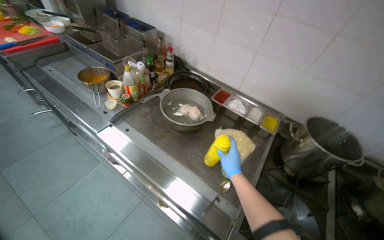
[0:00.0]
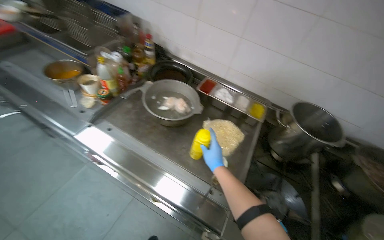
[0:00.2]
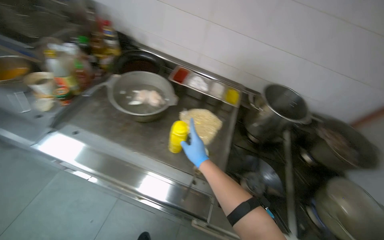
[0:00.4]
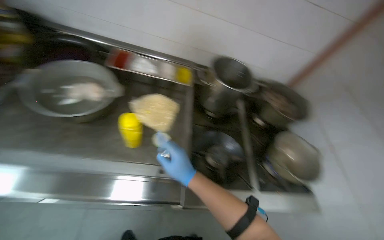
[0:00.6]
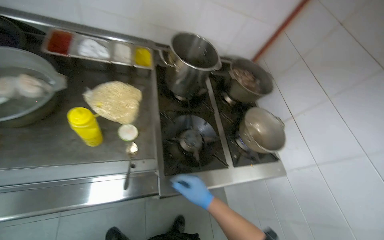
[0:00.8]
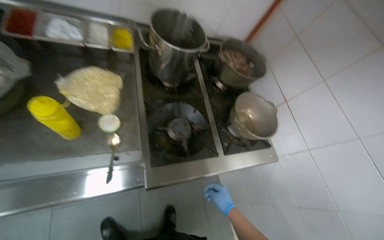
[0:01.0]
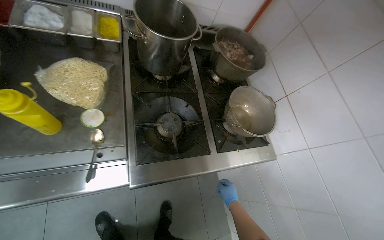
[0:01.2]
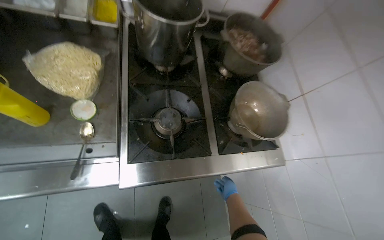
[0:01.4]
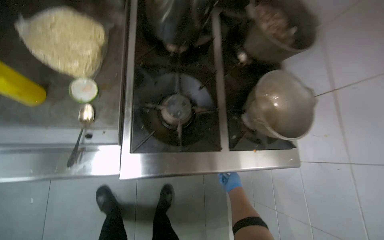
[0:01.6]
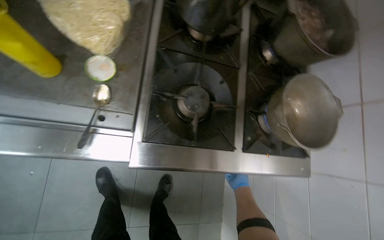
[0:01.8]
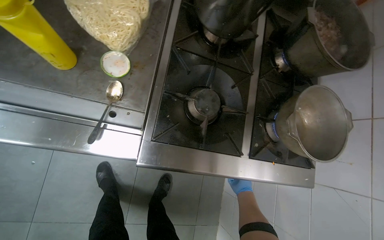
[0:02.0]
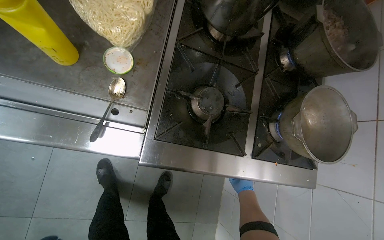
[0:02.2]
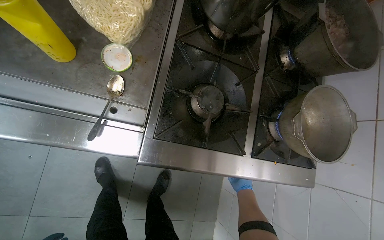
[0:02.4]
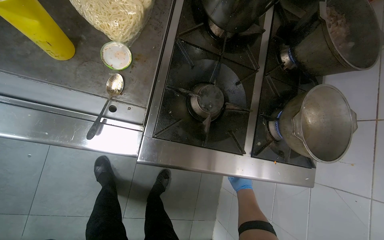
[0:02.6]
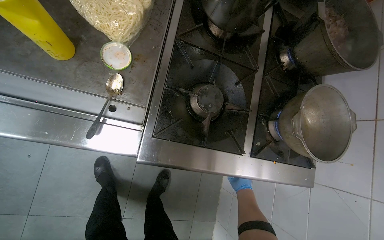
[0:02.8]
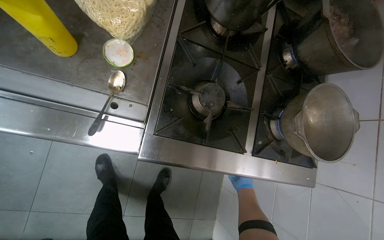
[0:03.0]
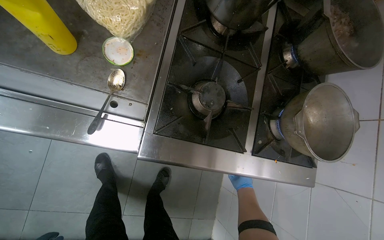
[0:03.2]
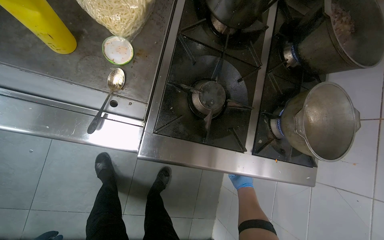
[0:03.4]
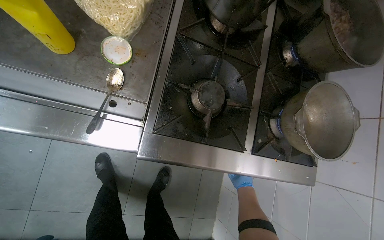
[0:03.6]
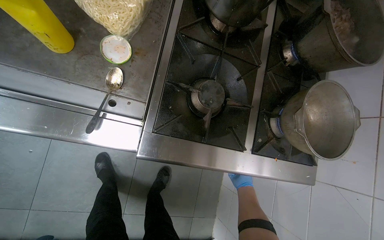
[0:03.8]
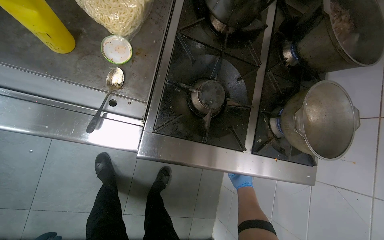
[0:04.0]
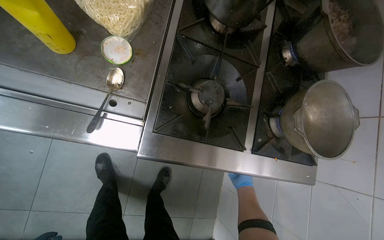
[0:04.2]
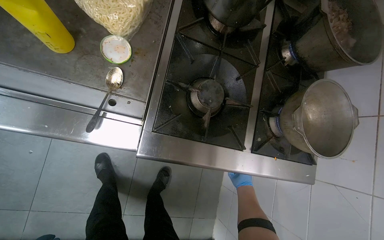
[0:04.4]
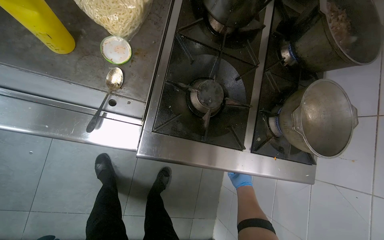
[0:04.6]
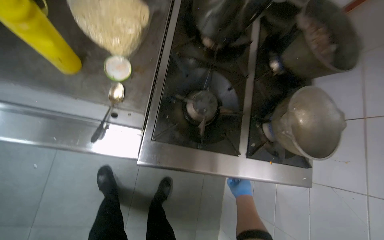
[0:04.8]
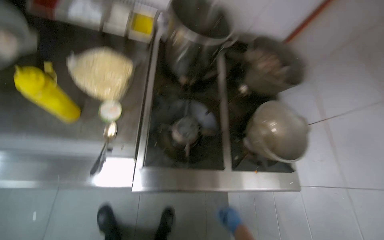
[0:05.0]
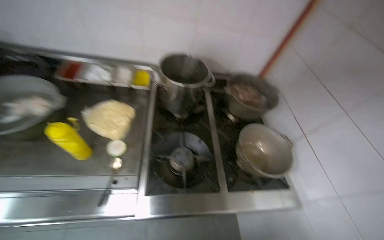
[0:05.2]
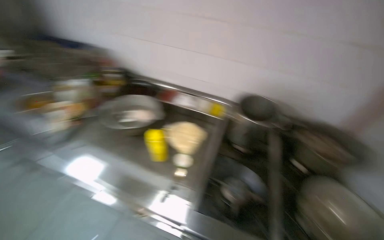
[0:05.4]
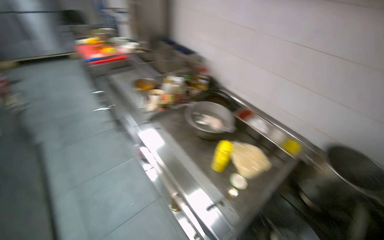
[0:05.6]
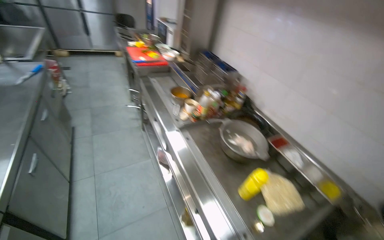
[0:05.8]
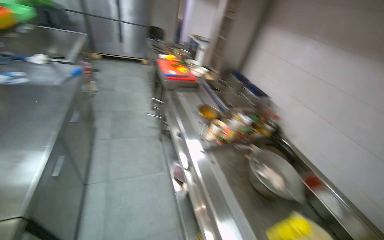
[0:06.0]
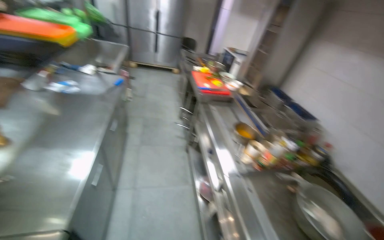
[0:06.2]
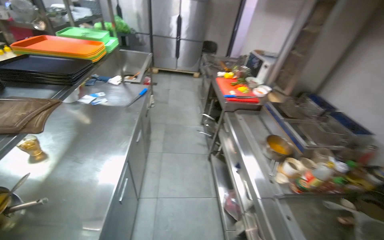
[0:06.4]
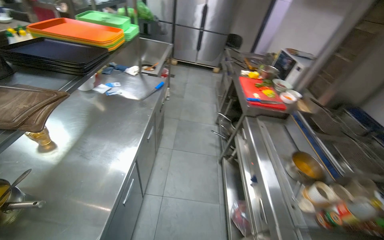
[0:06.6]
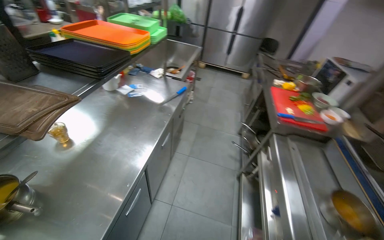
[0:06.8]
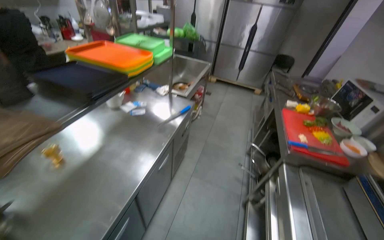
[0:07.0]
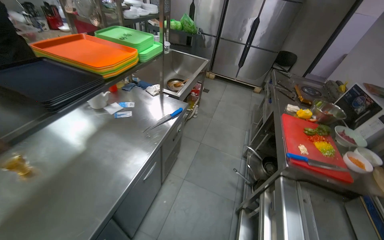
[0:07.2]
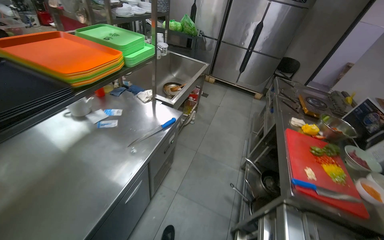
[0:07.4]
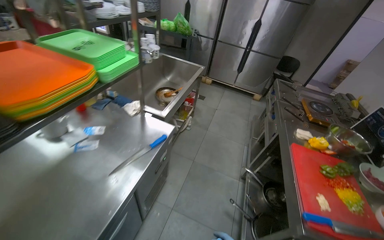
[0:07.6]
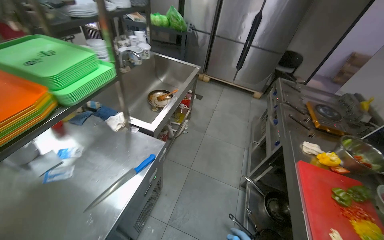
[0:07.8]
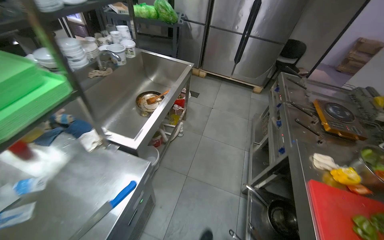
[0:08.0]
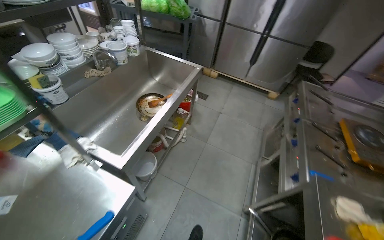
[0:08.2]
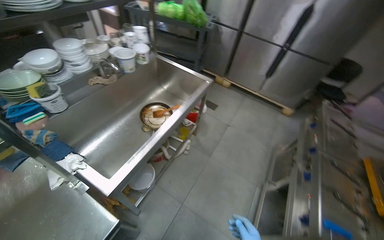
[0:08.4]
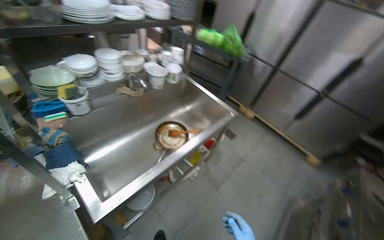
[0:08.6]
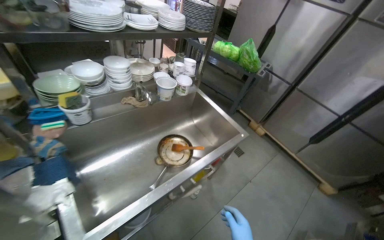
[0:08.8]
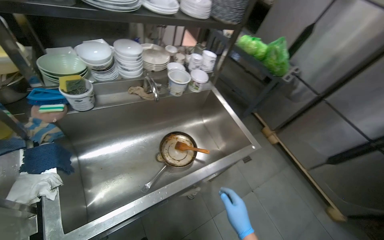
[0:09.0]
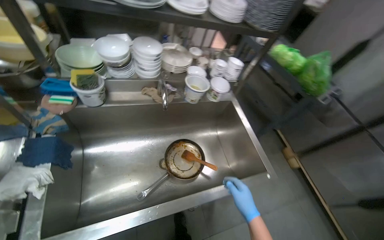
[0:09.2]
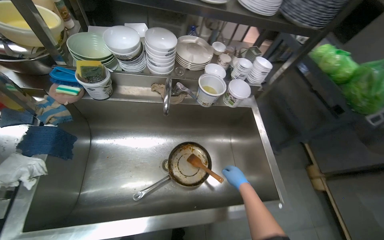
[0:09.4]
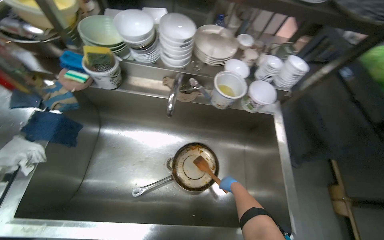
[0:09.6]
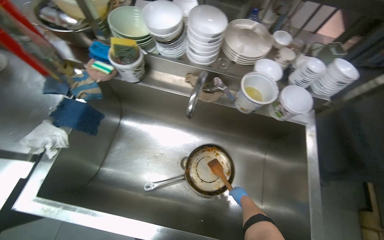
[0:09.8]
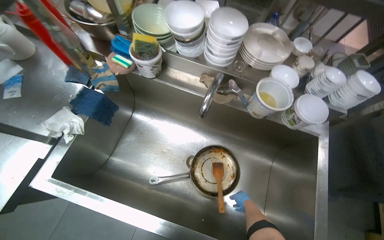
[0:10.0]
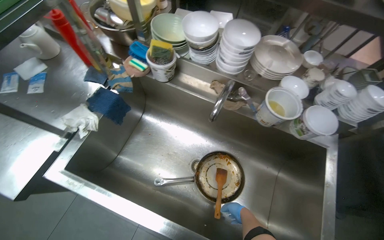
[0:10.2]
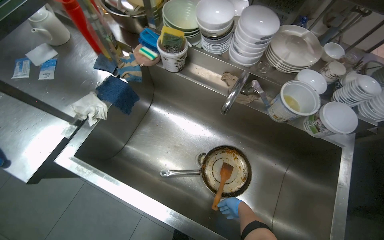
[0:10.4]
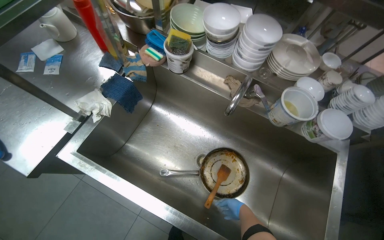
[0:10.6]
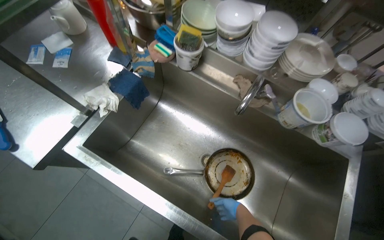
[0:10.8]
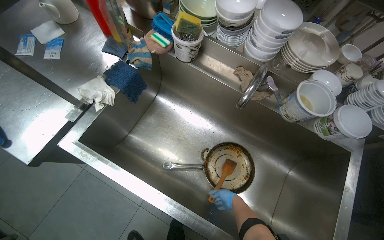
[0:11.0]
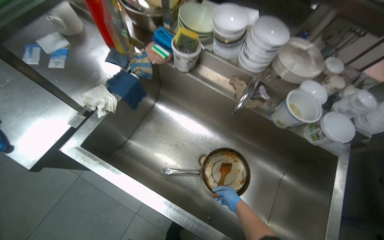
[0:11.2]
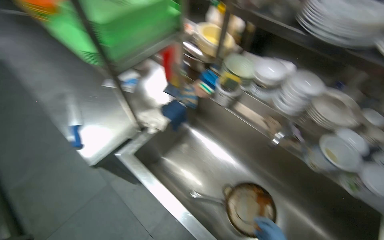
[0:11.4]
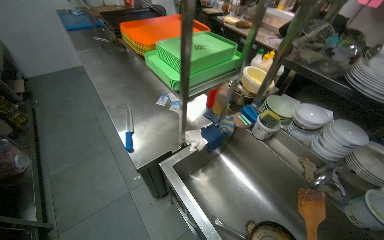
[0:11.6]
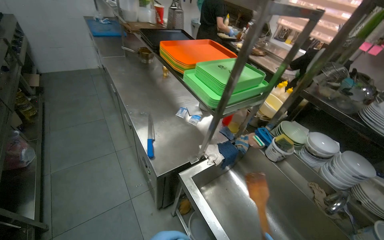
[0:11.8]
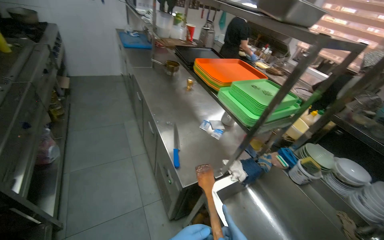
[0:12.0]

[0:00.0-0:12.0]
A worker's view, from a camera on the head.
Job: preparing food.
The whole recording: Placing prepared meal into dish and refrigerator. The worker places the meal into a dish once it is ready, then puts it into the refrigerator.
0:00.0 to 0:01.6: The wearer moves approximately 40 cm. The wearer's head swings approximately 35 degrees to the right. The view tilts about 35 degrees downward.
0:04.4 to 0:06.0: The camera is carried roughly 60 cm. The wearer's head swings some 65 degrees to the left. The view tilts about 50 degrees upward.
0:06.0 to 0:07.6: The camera is carried about 1 m. The wearer looks some 40 degrees further to the left.
0:07.6 to 0:09.0: The wearer moves about 1 m. The head rotates roughly 40 degrees to the left.
0:09.0 to 0:10.4: The wearer's head swings roughly 55 degrees to the left.
0:10.4 to 0:12.0: The head travels some 60 cm. The head rotates some 40 degrees to the left. The camera pitches upward, by about 30 degrees.

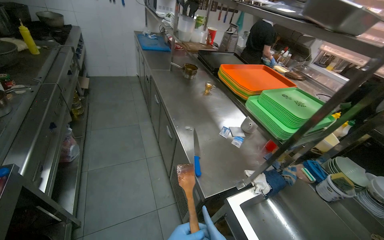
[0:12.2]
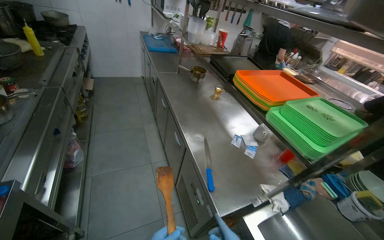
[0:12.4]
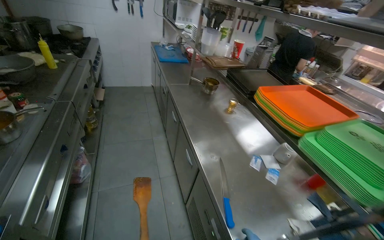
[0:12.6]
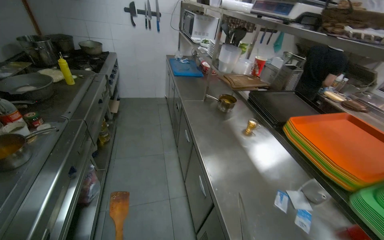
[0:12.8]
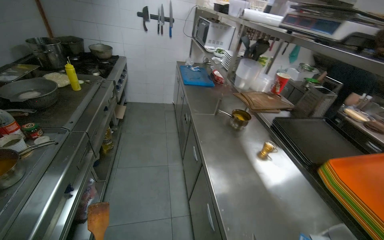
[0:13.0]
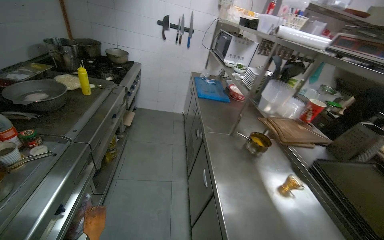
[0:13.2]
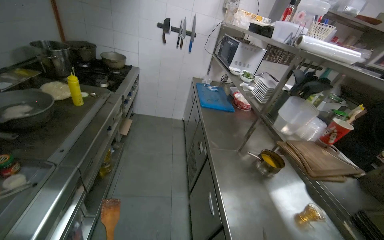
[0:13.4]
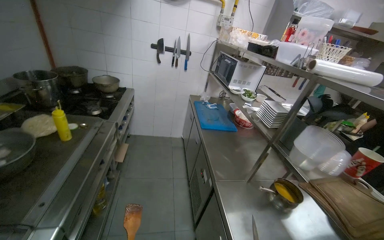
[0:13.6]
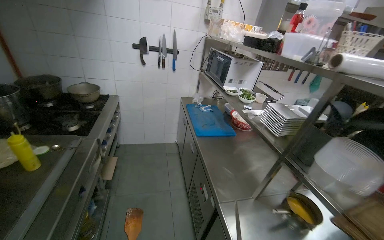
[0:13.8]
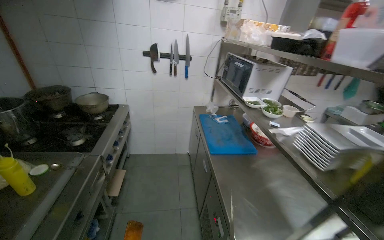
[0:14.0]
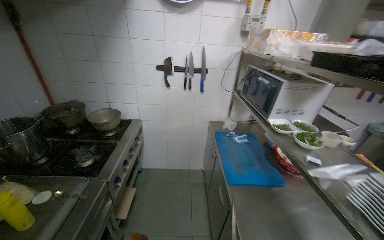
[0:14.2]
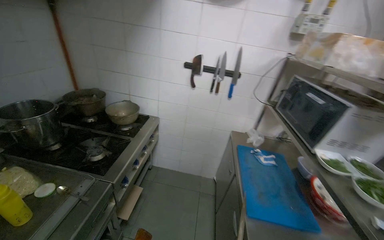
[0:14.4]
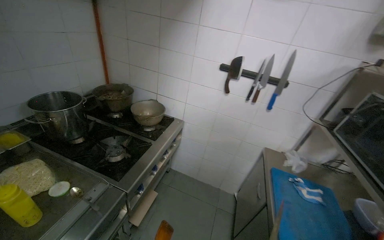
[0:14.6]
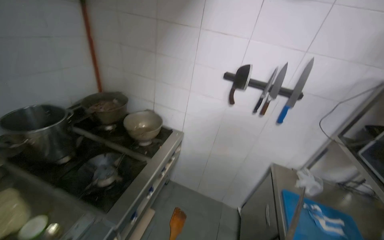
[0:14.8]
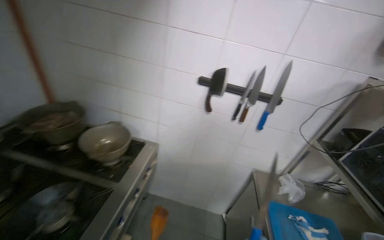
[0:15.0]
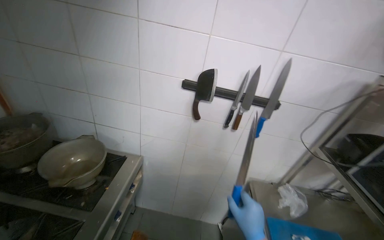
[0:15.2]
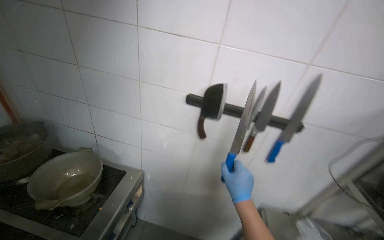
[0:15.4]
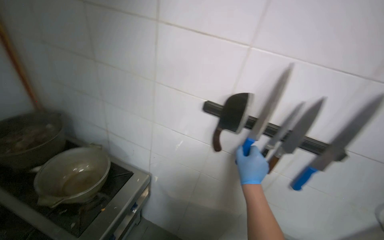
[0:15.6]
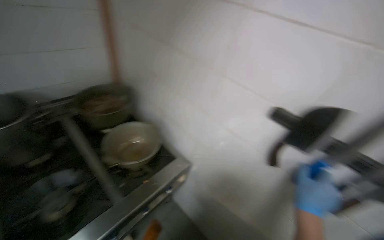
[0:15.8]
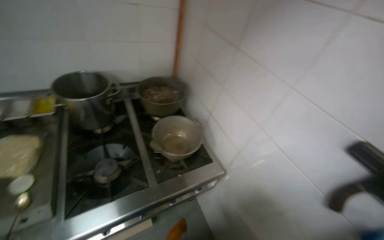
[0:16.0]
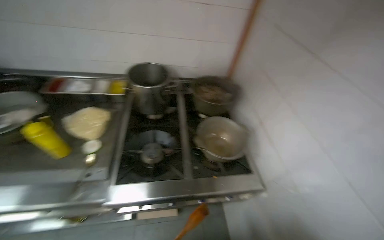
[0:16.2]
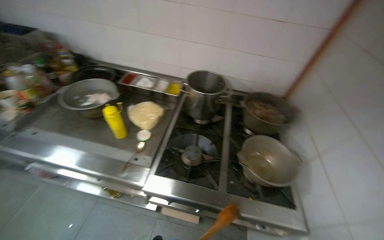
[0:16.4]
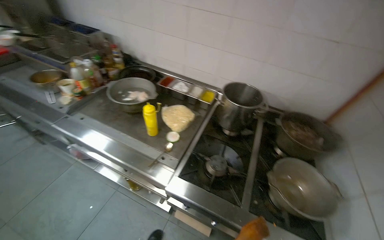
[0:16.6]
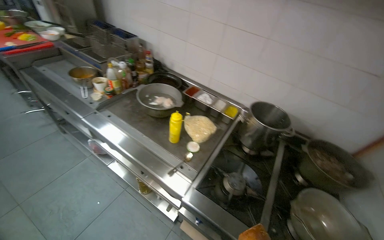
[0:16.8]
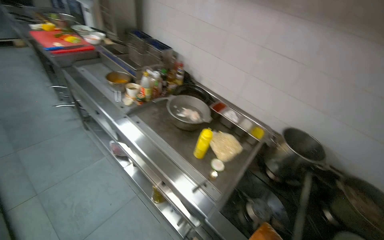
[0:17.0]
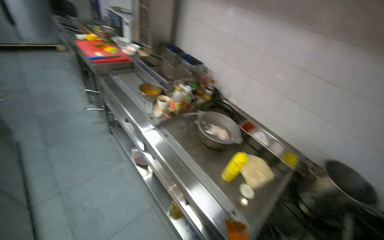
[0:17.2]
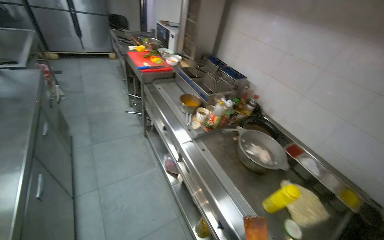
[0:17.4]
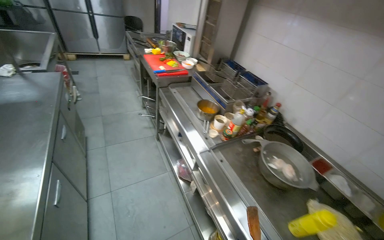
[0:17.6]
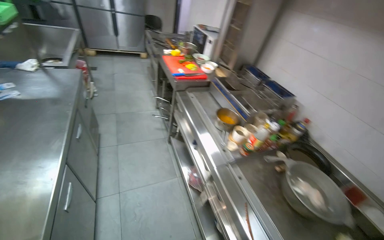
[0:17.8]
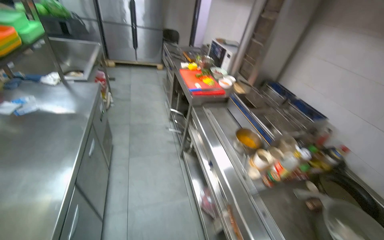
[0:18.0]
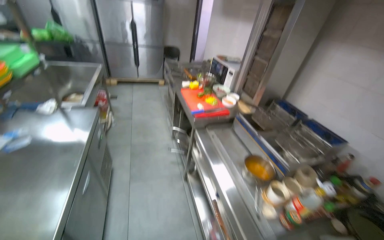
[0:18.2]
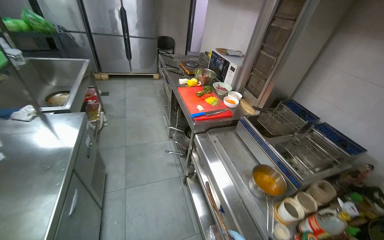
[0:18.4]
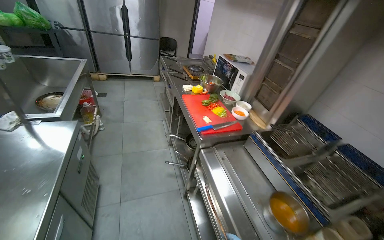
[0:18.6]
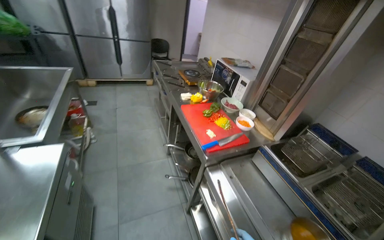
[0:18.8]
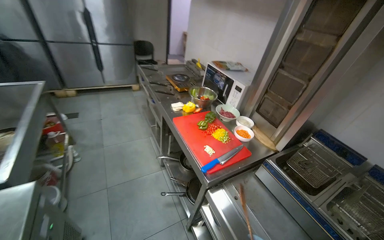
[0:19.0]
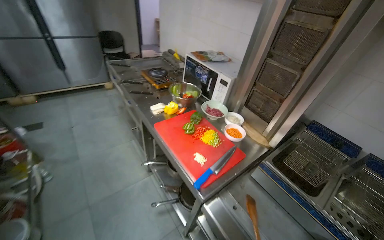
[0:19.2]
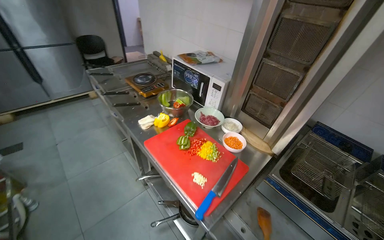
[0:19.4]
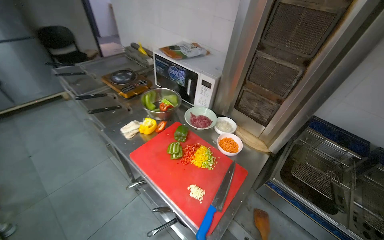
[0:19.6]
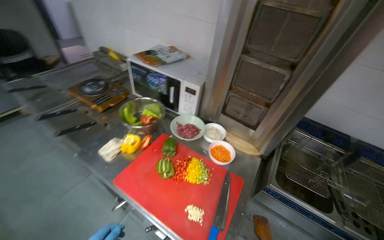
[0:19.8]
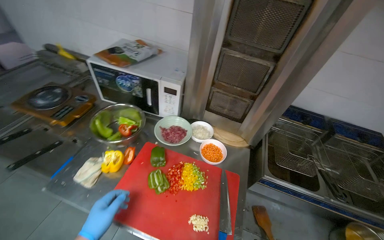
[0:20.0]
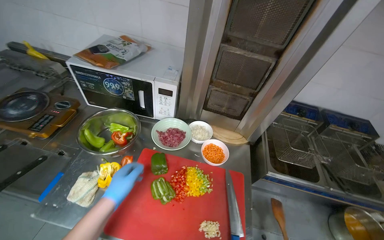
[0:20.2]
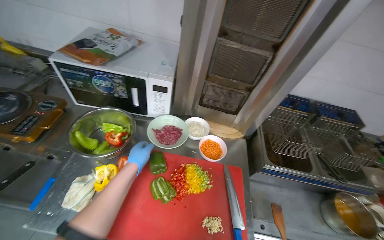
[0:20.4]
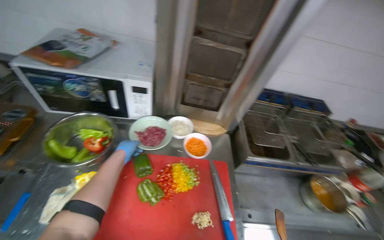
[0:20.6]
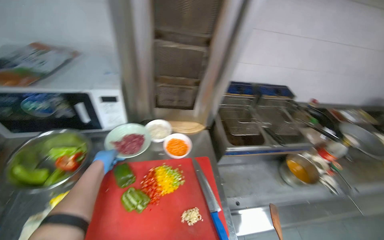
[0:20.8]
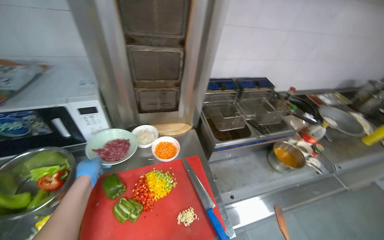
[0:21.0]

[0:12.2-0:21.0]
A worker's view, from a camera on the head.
Job: preparing food.
The whole recording: Placing prepared meal into dish and refrigerator. The worker places the meal into a dish once it is ready, then puts it into the refrigerator.
0:12.2 to 0:13.6: The head travels about 1 m. The camera pitches upward, by about 15 degrees.
0:13.6 to 0:15.2: The wearer moves about 1.5 m.
0:15.2 to 0:16.6: The head rotates about 105 degrees to the left.
0:16.6 to 0:18.0: The camera travels some 80 cm. The head rotates some 50 degrees to the left. The camera pitches upward, by about 15 degrees.
0:18.0 to 0:19.6: The camera is carried approximately 1 m. The head rotates approximately 30 degrees to the right.
0:19.6 to 0:21.0: The wearer's head swings approximately 55 degrees to the right.
